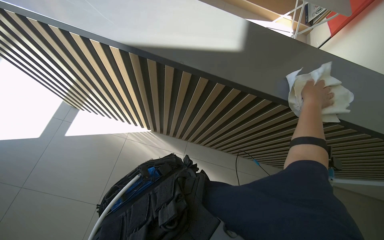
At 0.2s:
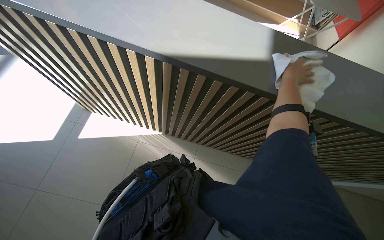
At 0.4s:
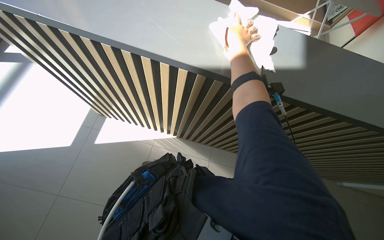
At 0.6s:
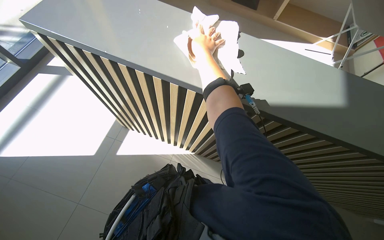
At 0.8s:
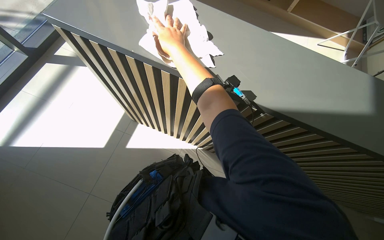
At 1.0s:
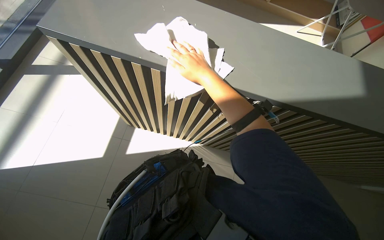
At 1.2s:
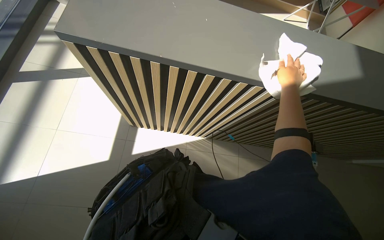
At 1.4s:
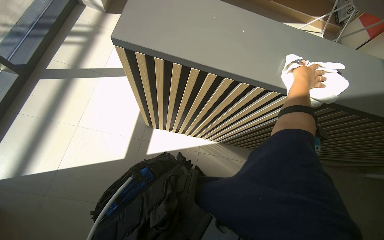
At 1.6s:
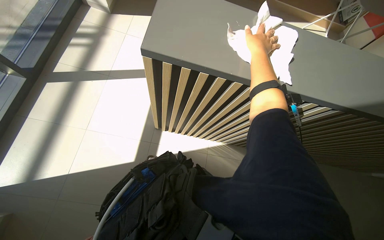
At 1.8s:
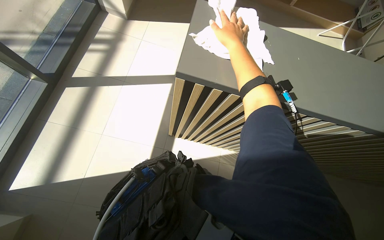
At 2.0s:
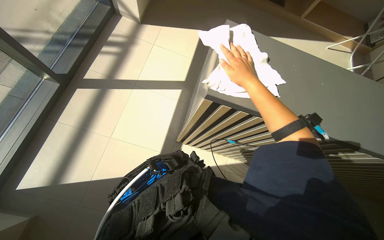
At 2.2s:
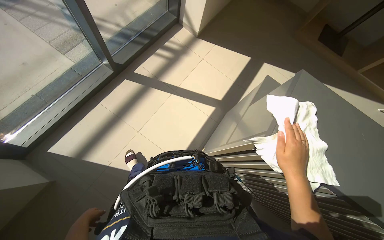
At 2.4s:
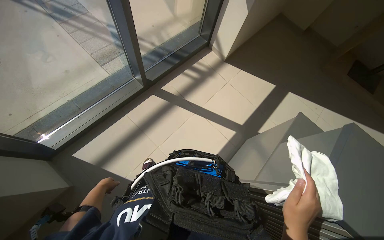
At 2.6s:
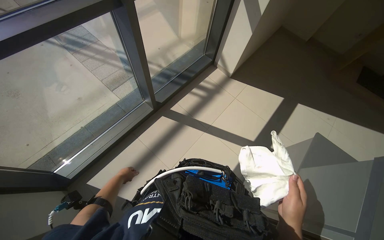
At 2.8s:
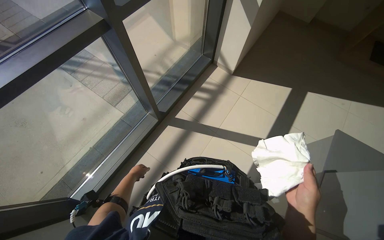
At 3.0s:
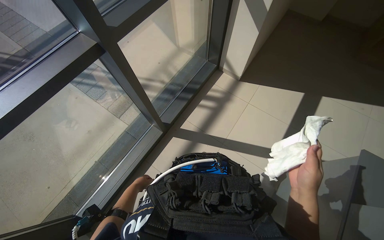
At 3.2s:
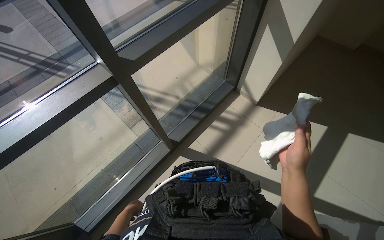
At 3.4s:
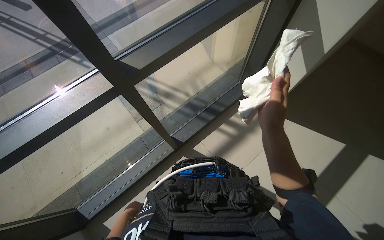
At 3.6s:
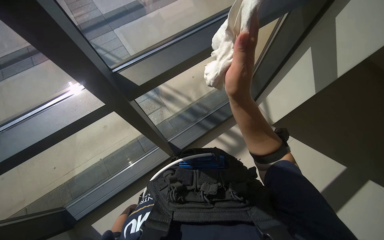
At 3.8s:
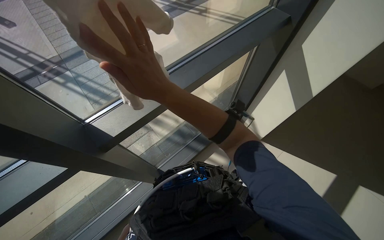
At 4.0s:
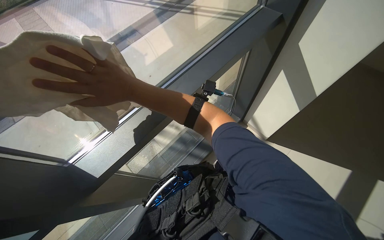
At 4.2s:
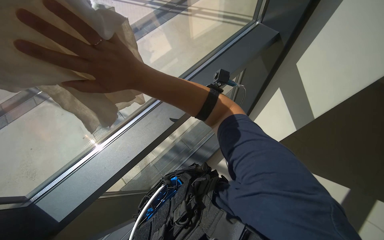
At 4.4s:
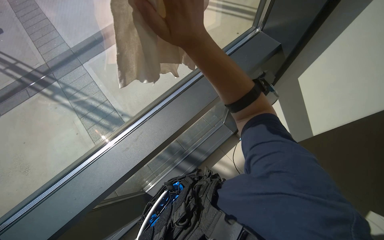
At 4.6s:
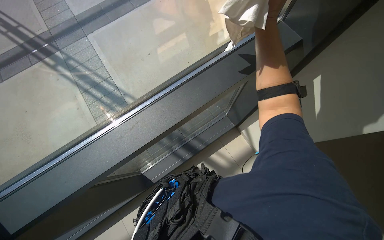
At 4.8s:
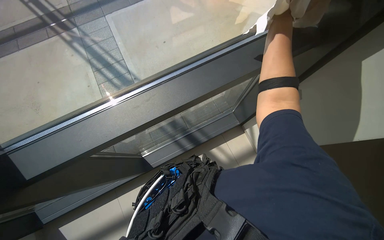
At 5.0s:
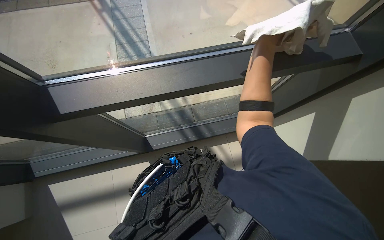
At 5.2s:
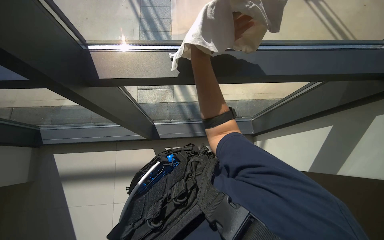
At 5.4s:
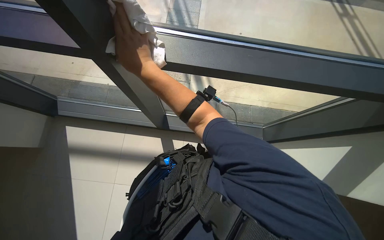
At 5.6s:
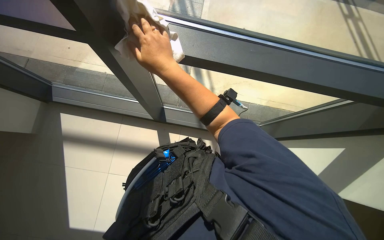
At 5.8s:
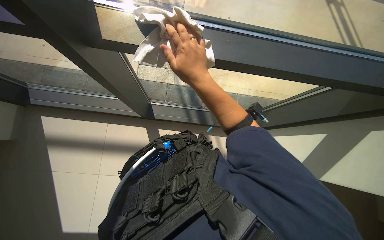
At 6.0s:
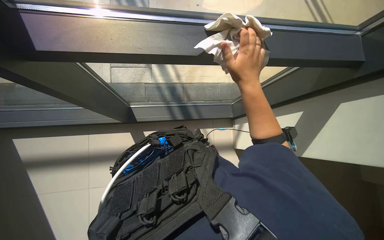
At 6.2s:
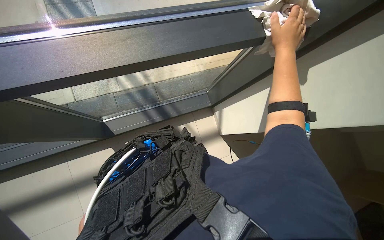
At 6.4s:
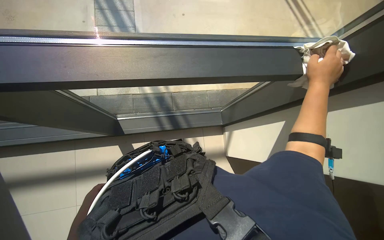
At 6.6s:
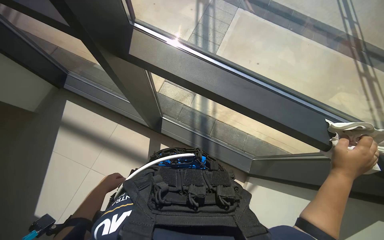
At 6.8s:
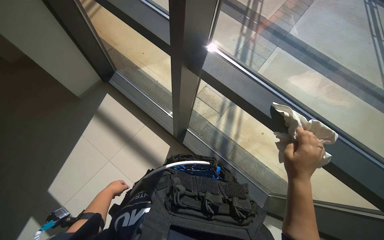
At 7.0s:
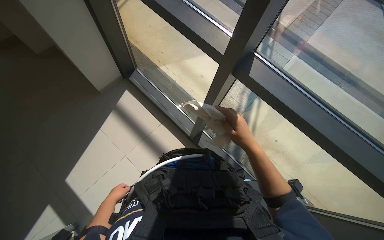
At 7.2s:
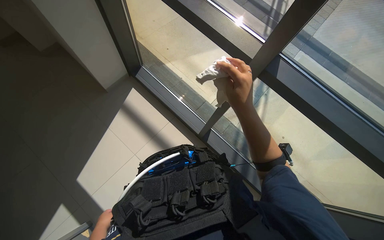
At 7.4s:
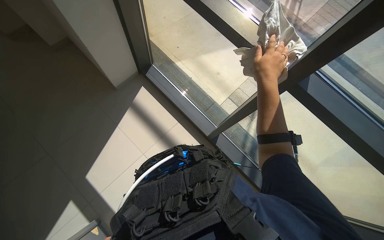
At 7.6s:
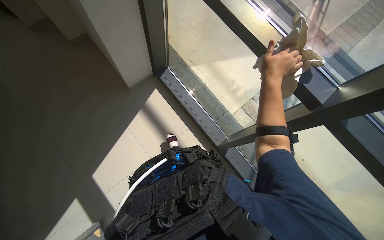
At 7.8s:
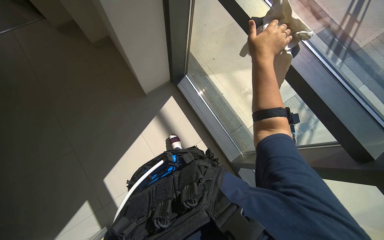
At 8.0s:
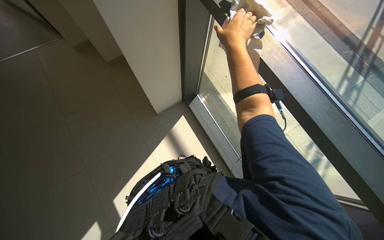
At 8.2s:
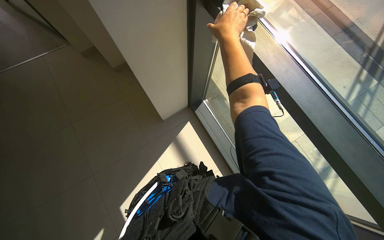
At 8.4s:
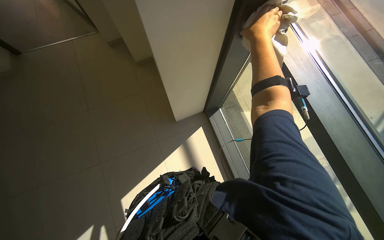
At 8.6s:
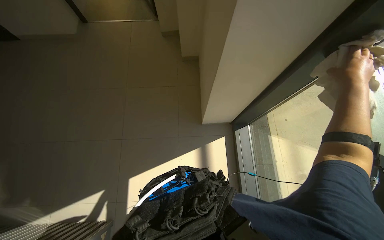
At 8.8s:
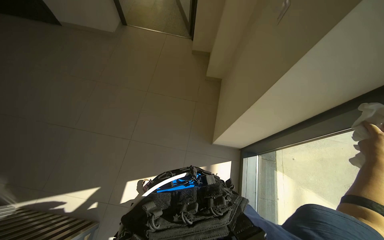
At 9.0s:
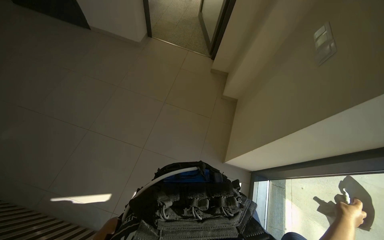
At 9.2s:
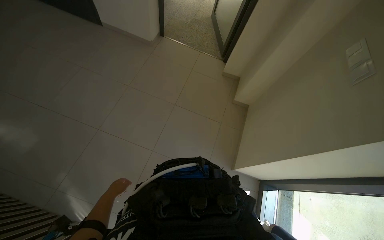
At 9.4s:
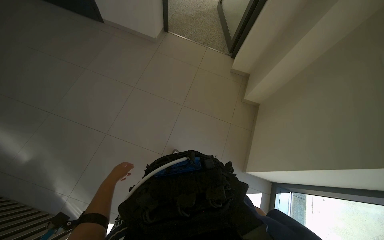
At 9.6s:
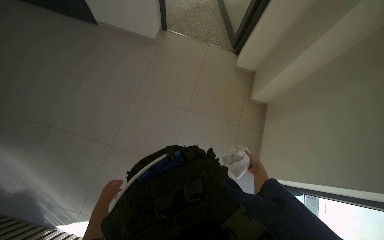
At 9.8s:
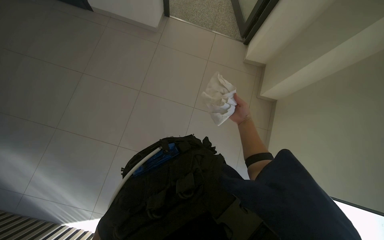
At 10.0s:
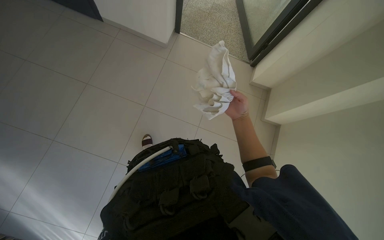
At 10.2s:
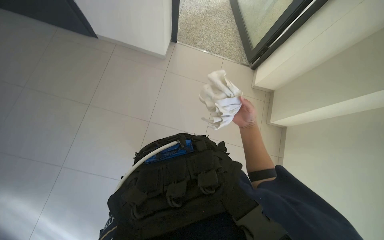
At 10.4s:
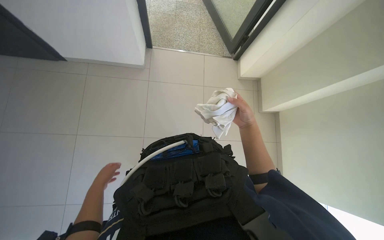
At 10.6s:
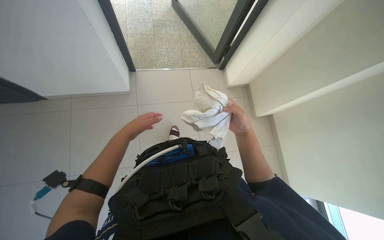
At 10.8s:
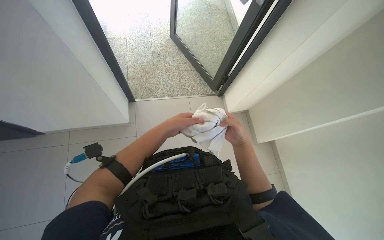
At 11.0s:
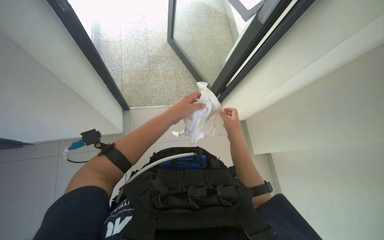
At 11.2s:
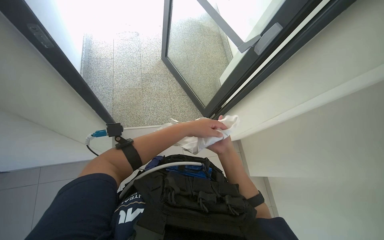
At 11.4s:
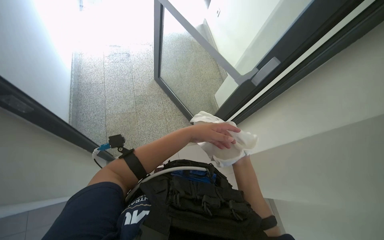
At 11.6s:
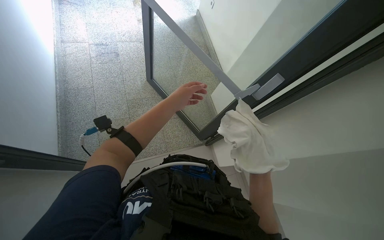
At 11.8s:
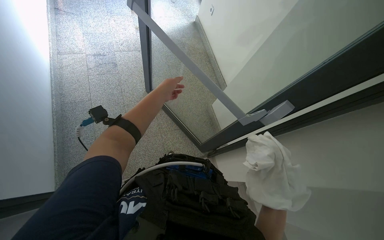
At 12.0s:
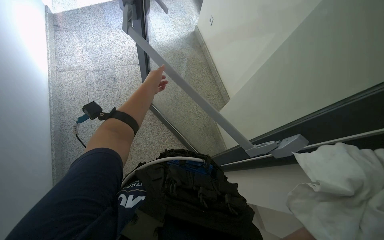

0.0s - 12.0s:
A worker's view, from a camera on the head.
Job: wiping surfaces.
The whole recording: Wiping office surfaces. The worker wipes various office surfaces, including glass partitions and walls, with a white cloth.
0.0s - 1.6s: The head travels roughly 80 cm.
1.6s - 3.0s: The wearer moves some 90 cm. The wearer looks some 25 degrees further to the left.
3.0s - 4.4s: The head travels some 40 cm. The wearer looks approximately 15 degrees further upward.
4.4s - 6.0s: The wearer looks roughly 15 degrees further downward. The scene rotates clockwise by about 50 degrees.
7.6s - 9.0s: The wearer looks approximately 35 degrees further to the left. The view tilts some 25 degrees upward.
9.0s - 10.4s: The wearer moves about 80 cm.

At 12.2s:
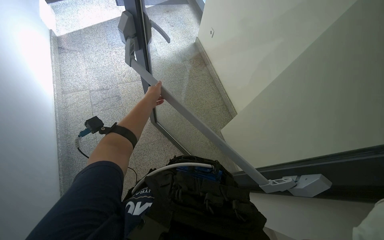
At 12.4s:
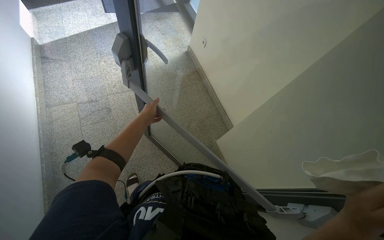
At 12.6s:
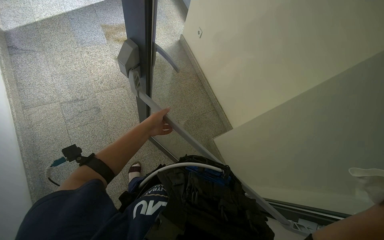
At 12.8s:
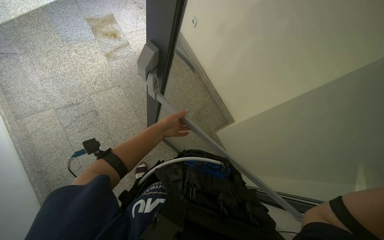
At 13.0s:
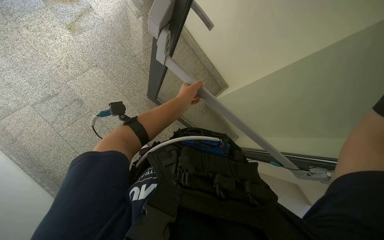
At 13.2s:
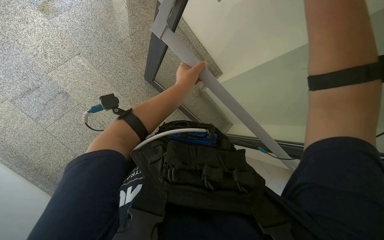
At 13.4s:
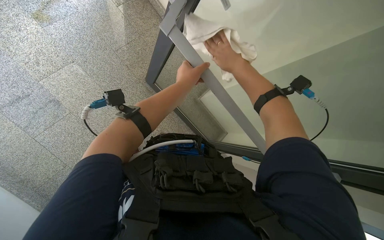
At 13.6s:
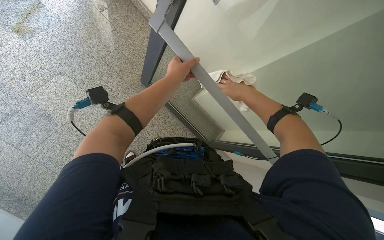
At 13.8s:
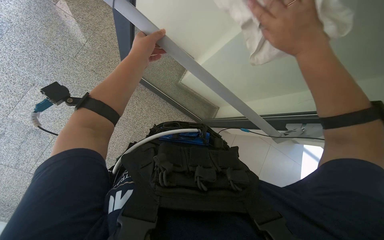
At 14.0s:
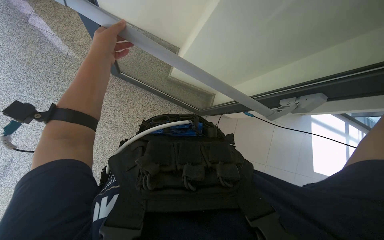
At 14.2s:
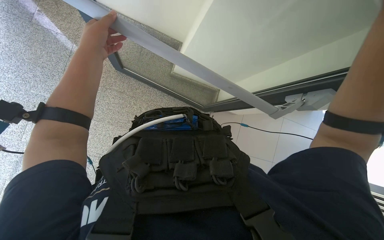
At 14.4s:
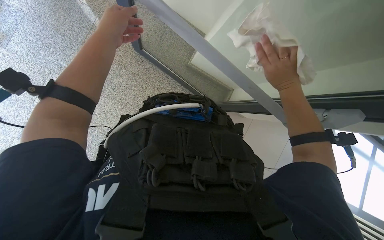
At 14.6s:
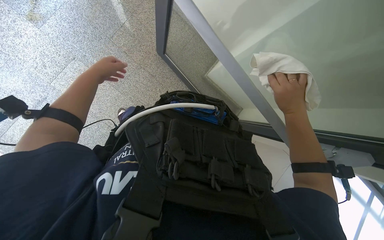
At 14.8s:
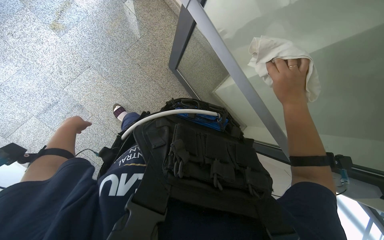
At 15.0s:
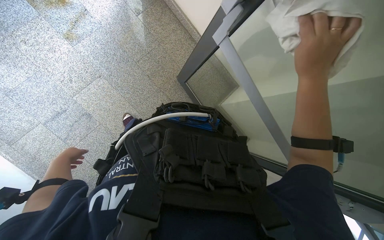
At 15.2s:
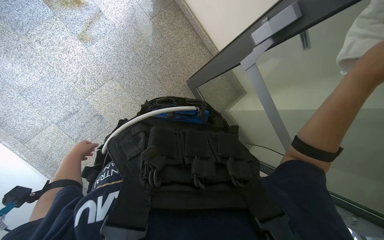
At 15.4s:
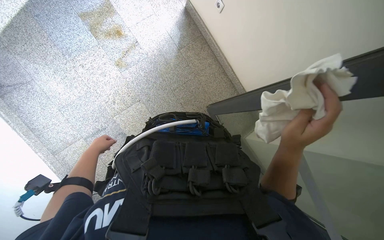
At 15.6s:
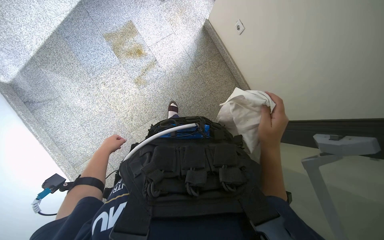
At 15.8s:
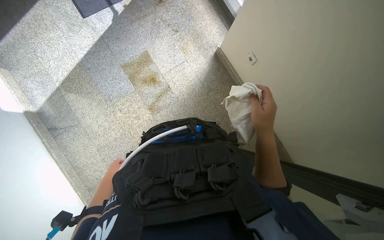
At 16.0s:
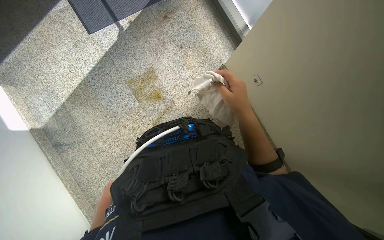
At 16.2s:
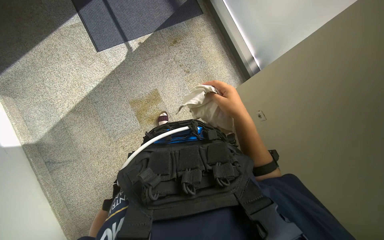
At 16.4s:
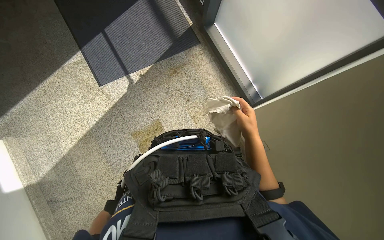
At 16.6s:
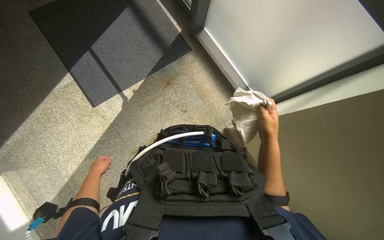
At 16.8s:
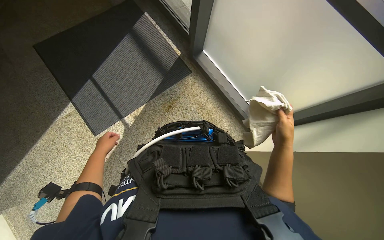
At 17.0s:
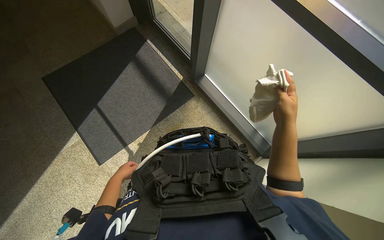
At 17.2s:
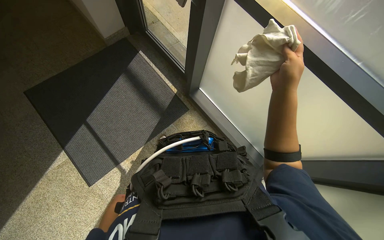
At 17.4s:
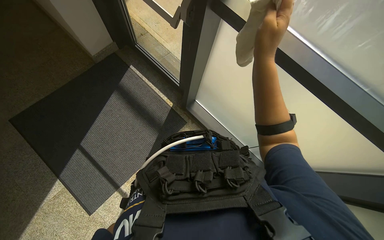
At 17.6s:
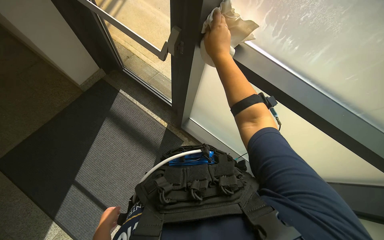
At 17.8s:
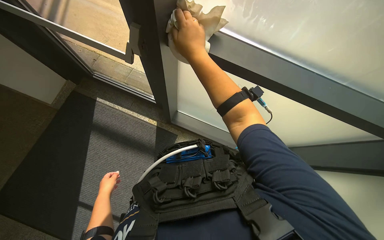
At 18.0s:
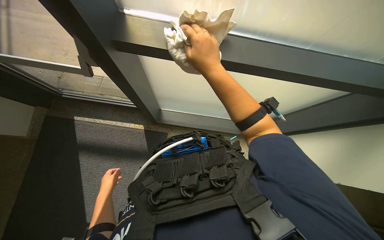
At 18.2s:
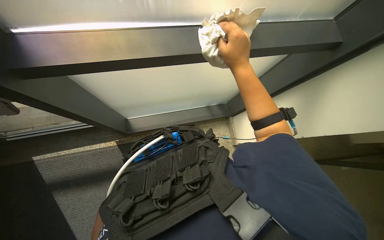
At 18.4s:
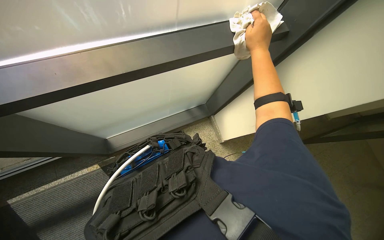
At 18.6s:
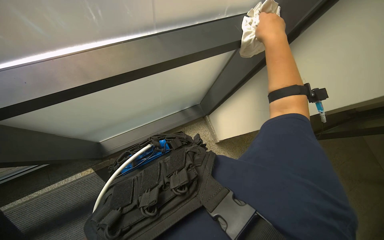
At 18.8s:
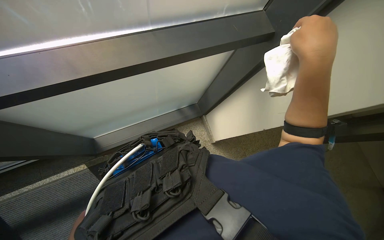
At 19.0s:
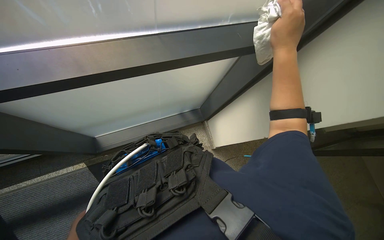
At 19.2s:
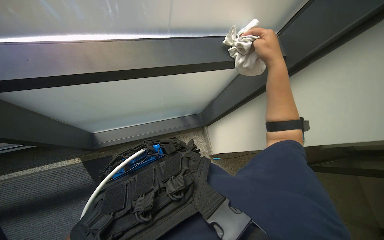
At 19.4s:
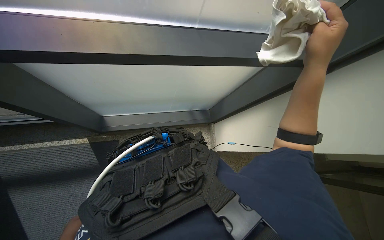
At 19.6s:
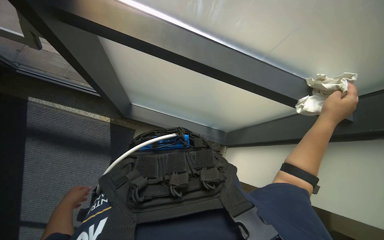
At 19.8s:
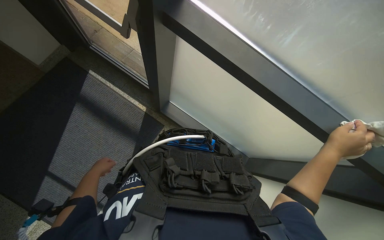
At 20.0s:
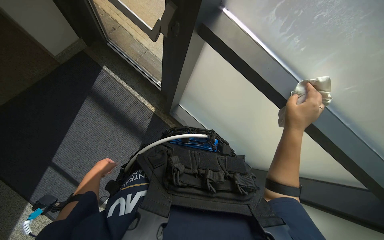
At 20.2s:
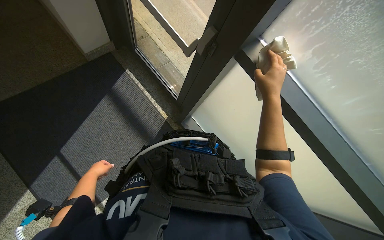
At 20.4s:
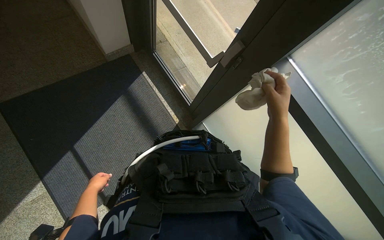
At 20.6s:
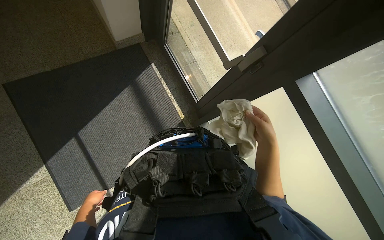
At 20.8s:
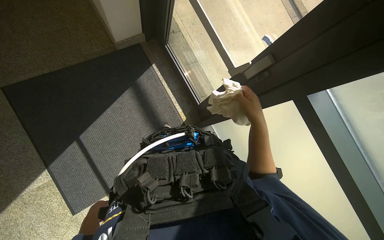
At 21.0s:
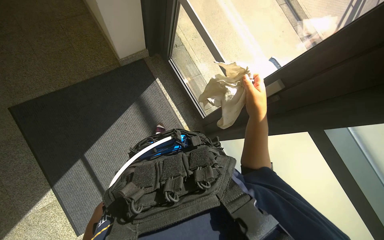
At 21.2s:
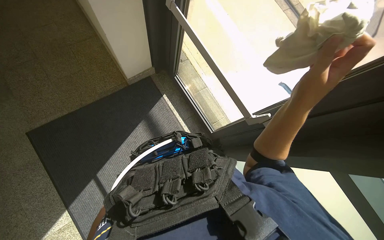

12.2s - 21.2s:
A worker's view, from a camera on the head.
Job: wiping surfaces.
The whole recording: Wiping office surfaces. The worker wipes various office surfaces, including glass partitions and walls, with a white cloth.
12.2s - 13.8s: The wearer looks about 35 degrees further to the right. The camera pitches downward, by about 25 degrees.
13.8s - 15.2s: The wearer looks about 25 degrees further to the left. The left hand is displaced to the left, down the picture and farther from the camera by roughly 60 cm.
15.2s - 16.6s: The camera is carried approximately 1.5 m.
16.6s - 18.2s: The camera travels roughly 90 cm. The head turns to the right by approximately 45 degrees.
18.2s - 19.8s: The wearer's head swings some 50 degrees to the left.
